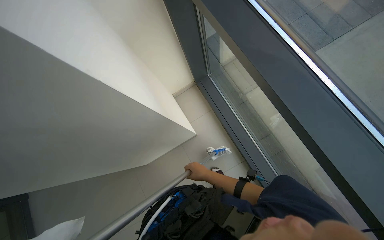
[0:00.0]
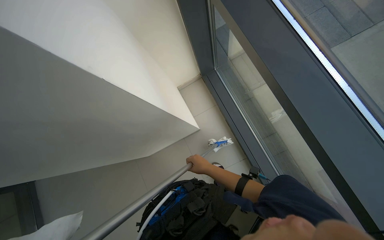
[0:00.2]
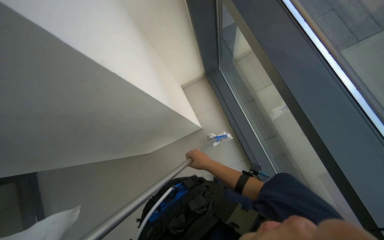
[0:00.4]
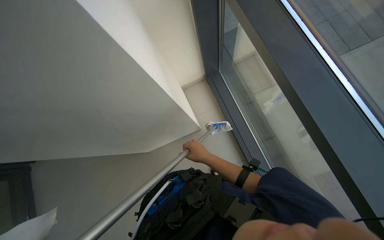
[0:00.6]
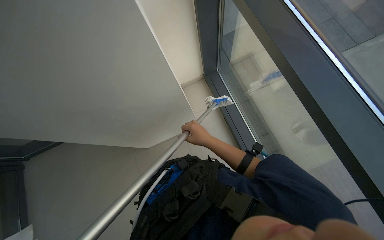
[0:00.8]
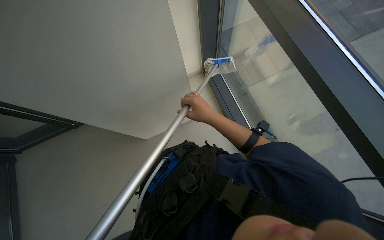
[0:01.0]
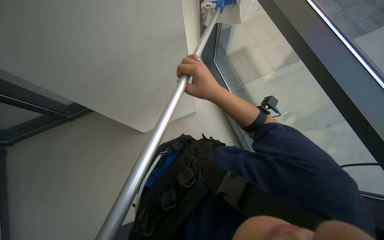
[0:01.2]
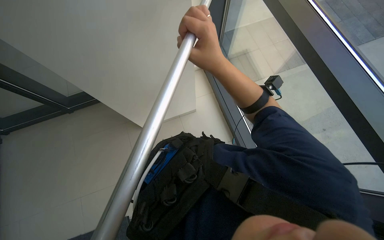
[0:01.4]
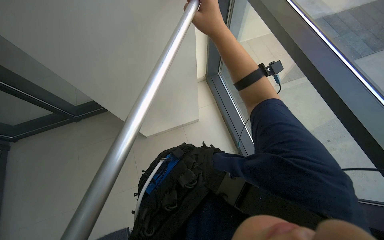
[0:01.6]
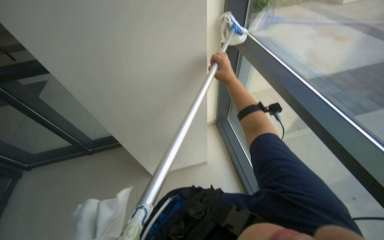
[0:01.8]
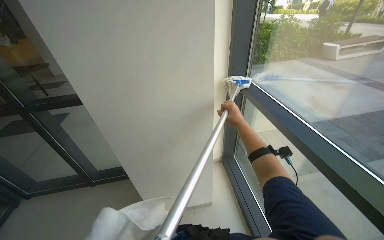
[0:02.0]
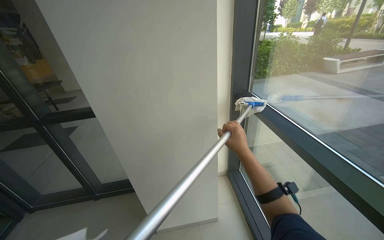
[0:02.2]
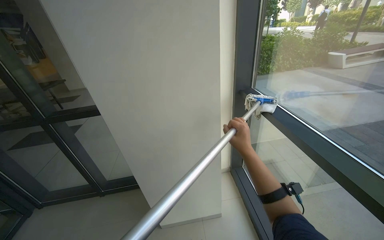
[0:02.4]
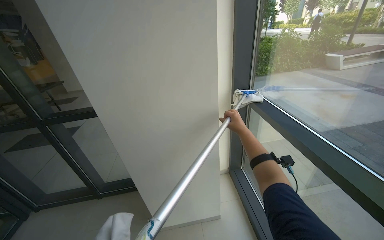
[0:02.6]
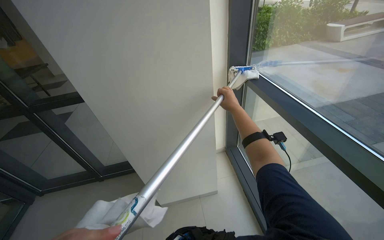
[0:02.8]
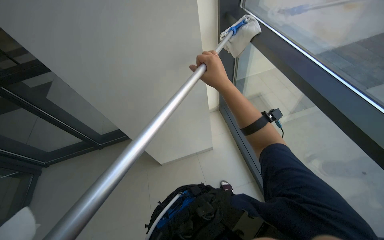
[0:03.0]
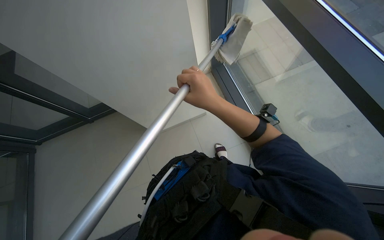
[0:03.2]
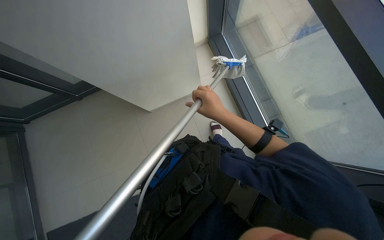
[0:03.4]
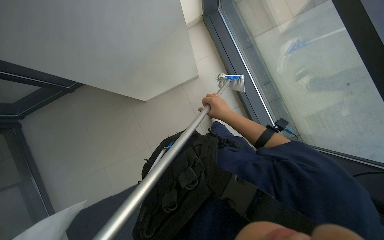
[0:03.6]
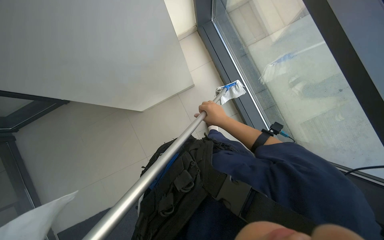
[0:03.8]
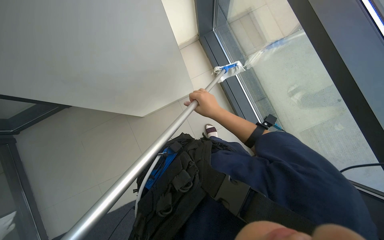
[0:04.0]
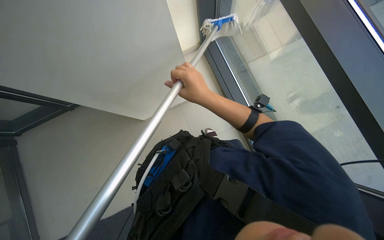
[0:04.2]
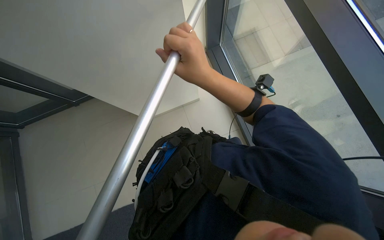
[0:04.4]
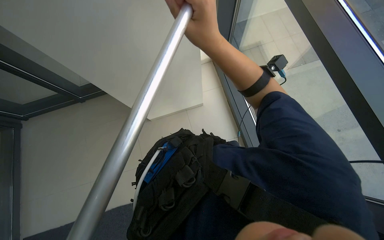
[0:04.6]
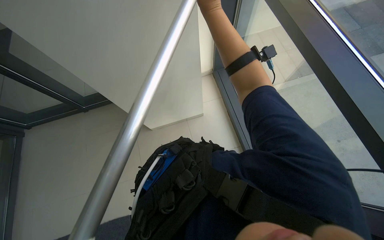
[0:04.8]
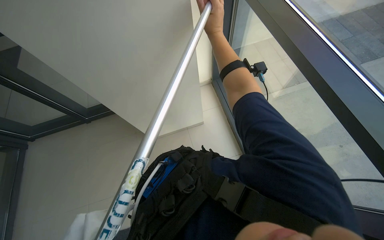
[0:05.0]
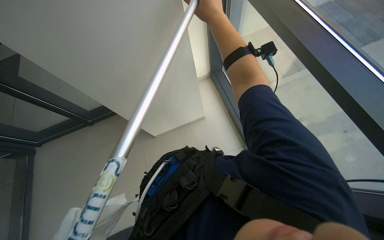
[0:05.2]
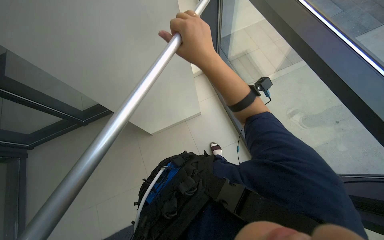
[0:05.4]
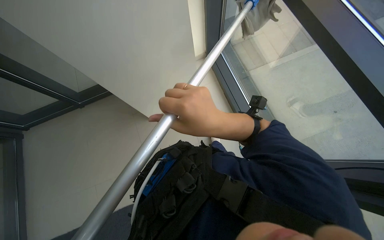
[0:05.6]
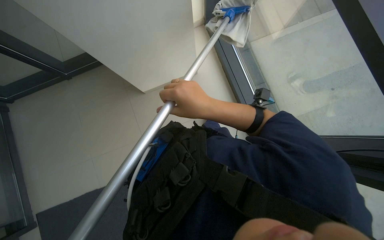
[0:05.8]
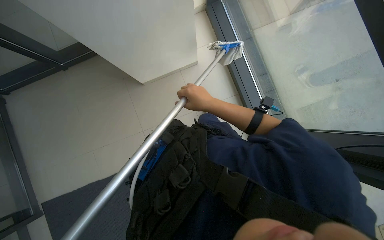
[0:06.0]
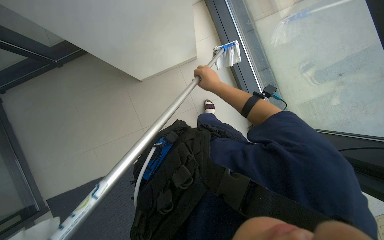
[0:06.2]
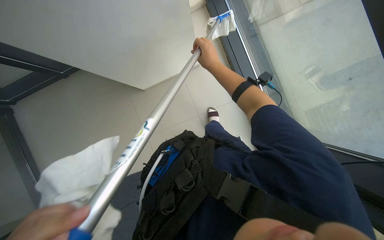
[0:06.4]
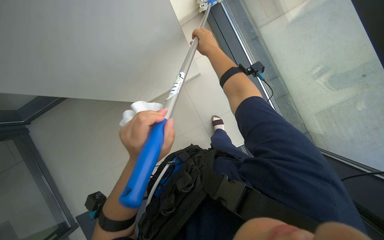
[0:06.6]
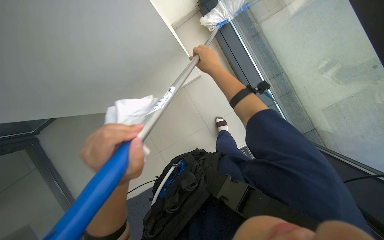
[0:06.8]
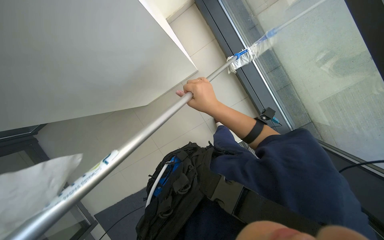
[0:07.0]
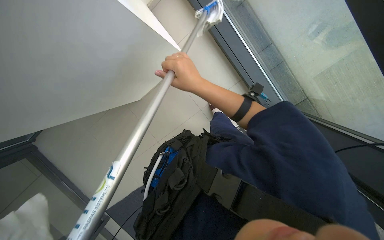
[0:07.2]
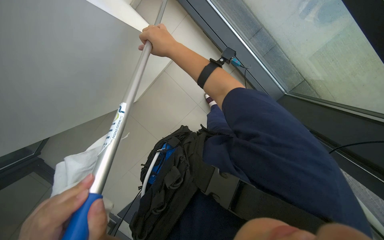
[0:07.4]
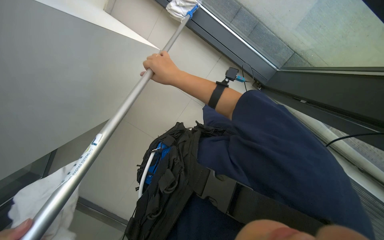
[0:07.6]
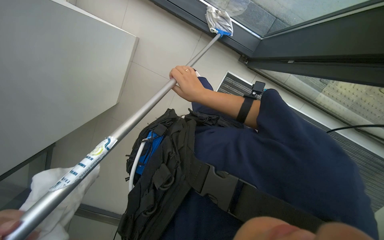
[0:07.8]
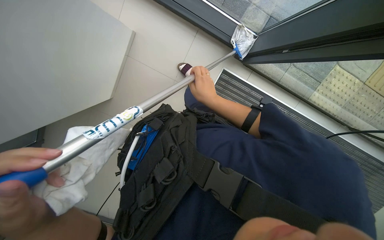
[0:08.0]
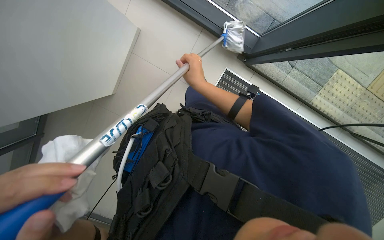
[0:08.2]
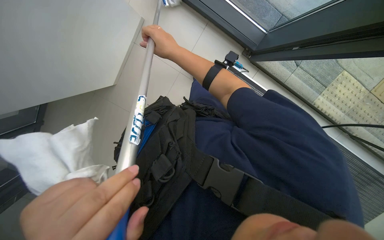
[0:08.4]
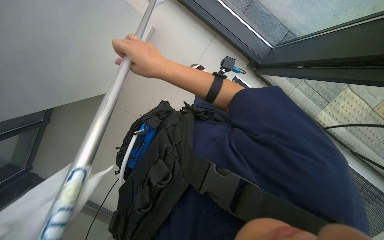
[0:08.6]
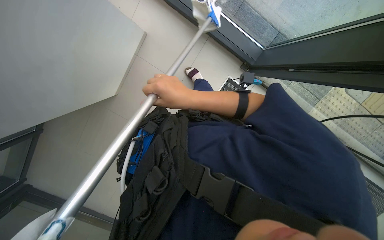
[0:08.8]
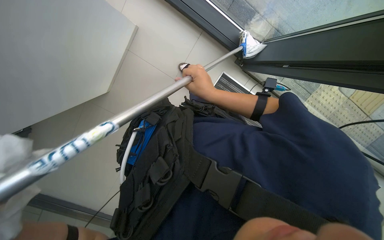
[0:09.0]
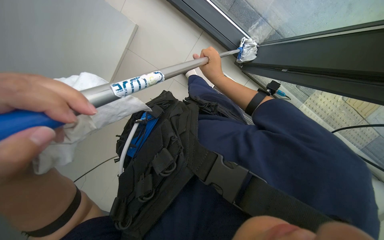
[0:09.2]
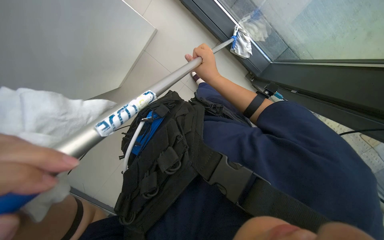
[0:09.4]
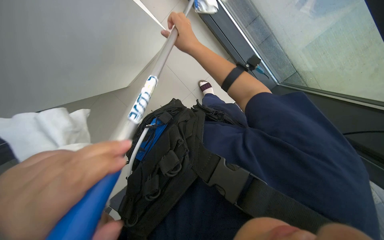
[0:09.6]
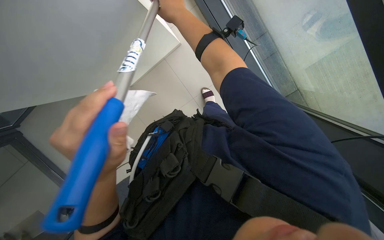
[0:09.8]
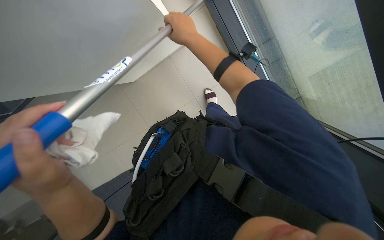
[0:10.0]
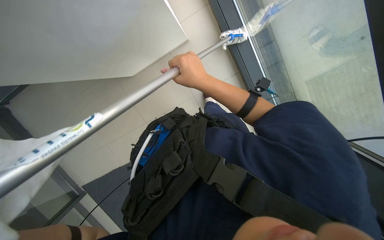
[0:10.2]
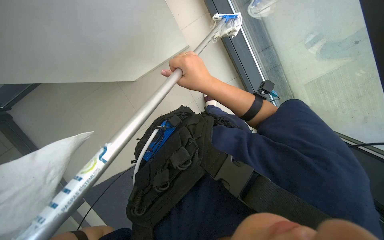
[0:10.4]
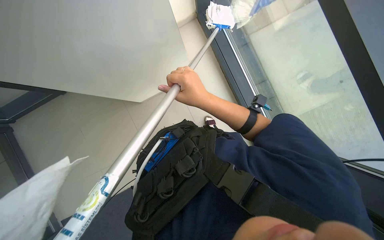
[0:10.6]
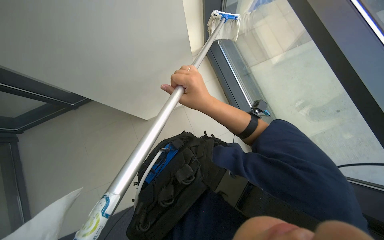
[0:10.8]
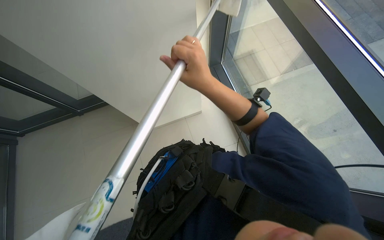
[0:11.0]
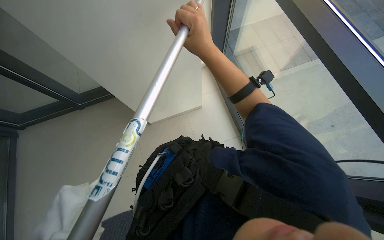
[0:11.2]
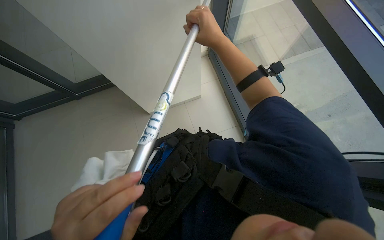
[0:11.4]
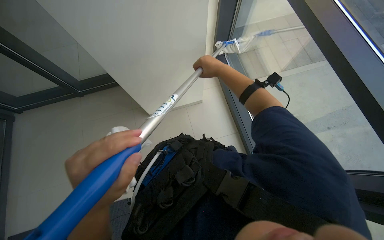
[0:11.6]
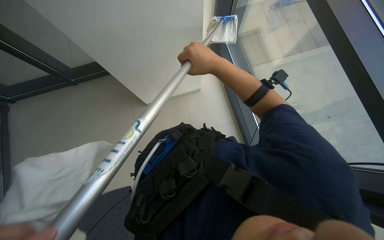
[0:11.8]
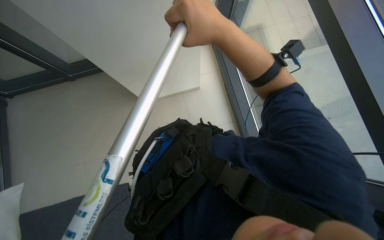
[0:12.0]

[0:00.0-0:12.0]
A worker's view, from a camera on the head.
Job: cleaning windows.
The whole recording: Cleaning glass wall with long-handled tool. The worker cleans the glass wall using a long-handled tool.
0:00.0 to 0:01.6: The right hand shifts roughly 35 cm up the picture and nearer to the camera.
0:03.0 to 0:04.4: The view tips downward by about 25 degrees.
0:04.4 to 0:06.0: The camera pitches downward, by roughly 15 degrees. The right hand heads farther from the camera, covering roughly 20 cm, and goes up the picture and returns, about 25 cm each way.
0:06.0 to 0:07.6: The scene turns approximately 30 degrees counterclockwise in the picture.
0:07.6 to 0:09.0: The right hand swings nearer and farther, about 15 cm each way, with 2 reversals.
0:09.0 to 0:10.4: The right hand heads nearer to the camera, covering approximately 15 cm, and moves some 20 cm up the picture and comes back.
0:10.4 to 0:12.0: The right hand moves up the picture and nearer to the camera, some 20 cm.

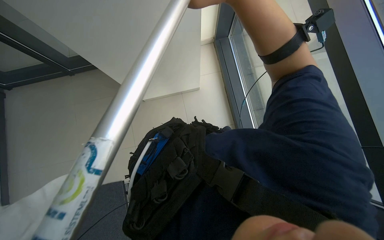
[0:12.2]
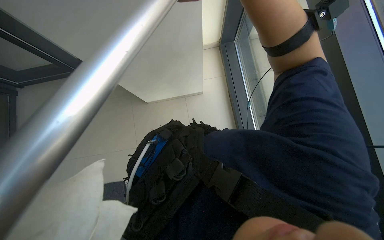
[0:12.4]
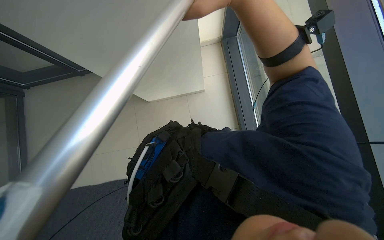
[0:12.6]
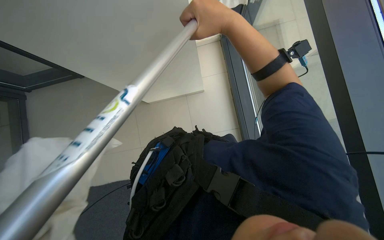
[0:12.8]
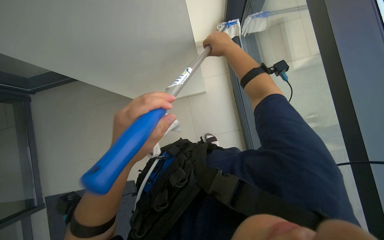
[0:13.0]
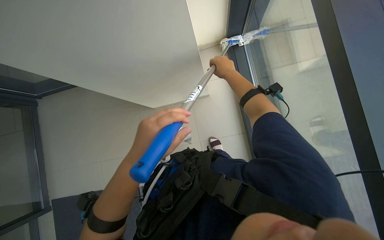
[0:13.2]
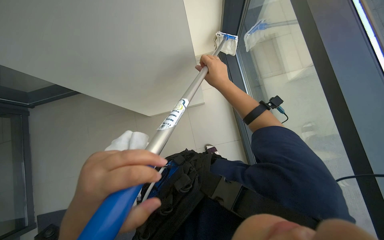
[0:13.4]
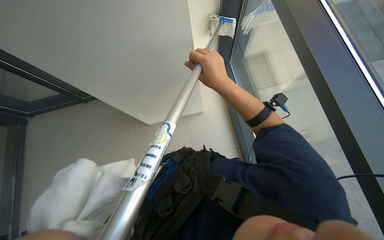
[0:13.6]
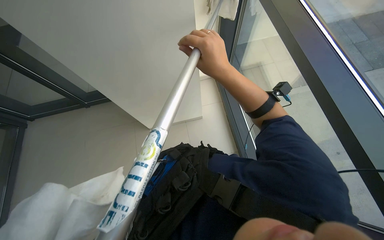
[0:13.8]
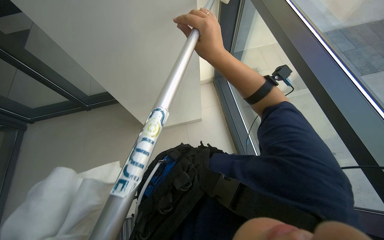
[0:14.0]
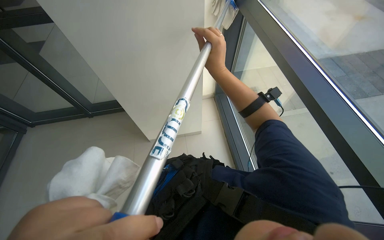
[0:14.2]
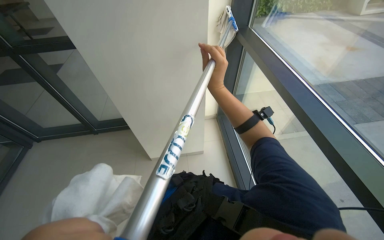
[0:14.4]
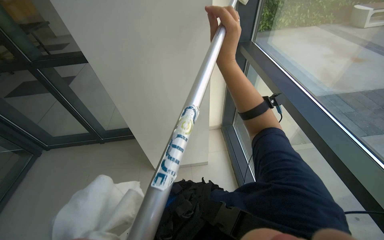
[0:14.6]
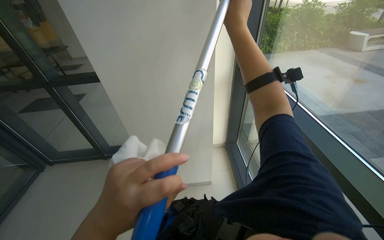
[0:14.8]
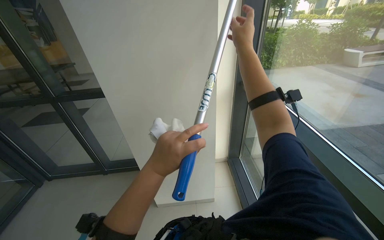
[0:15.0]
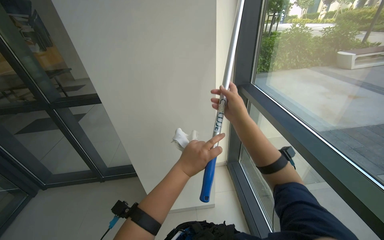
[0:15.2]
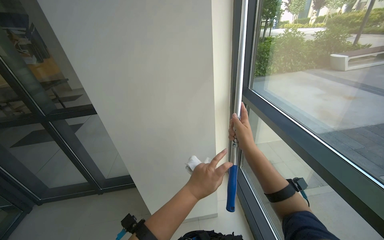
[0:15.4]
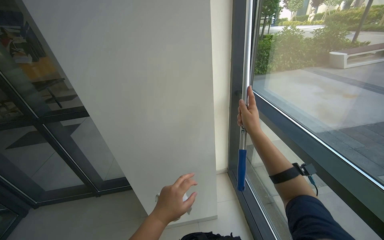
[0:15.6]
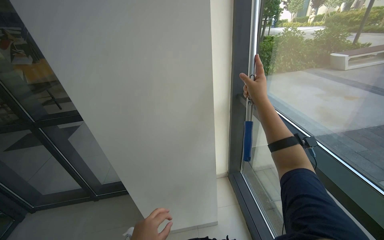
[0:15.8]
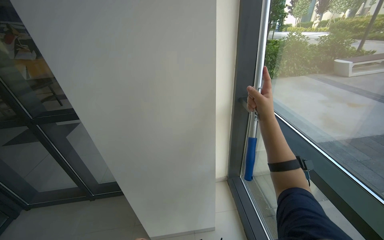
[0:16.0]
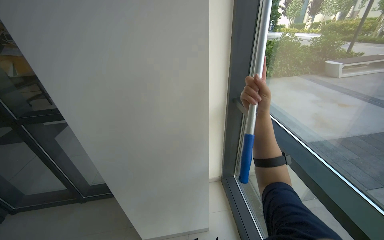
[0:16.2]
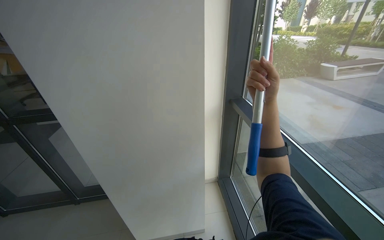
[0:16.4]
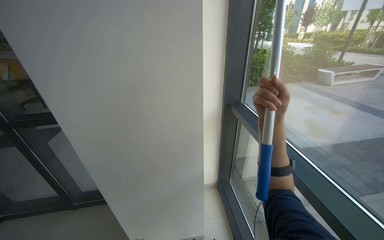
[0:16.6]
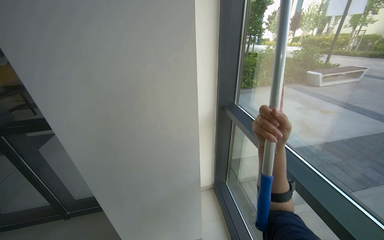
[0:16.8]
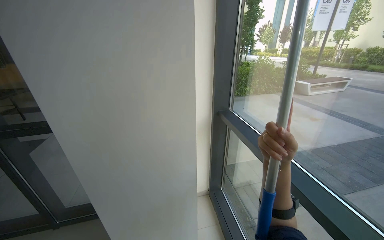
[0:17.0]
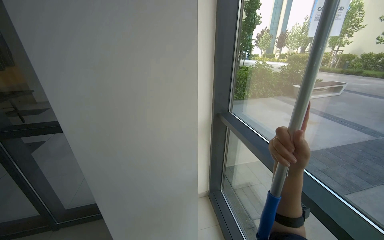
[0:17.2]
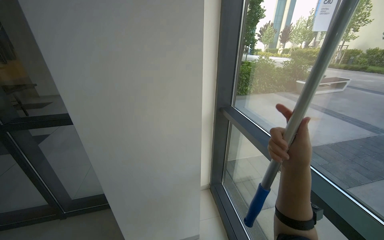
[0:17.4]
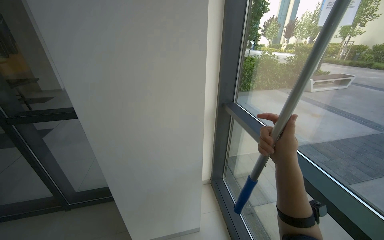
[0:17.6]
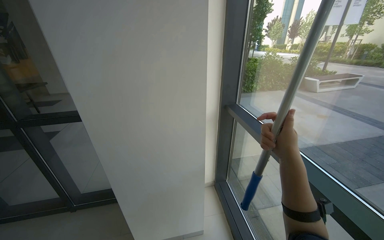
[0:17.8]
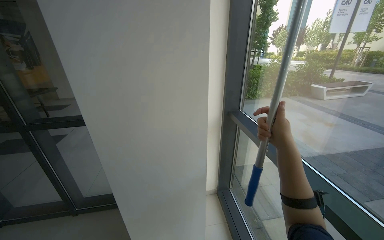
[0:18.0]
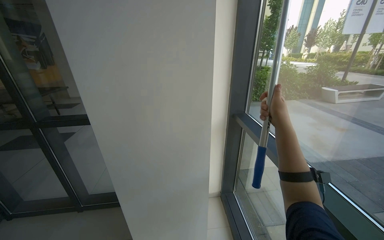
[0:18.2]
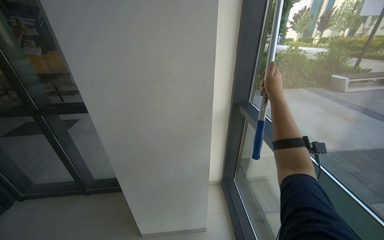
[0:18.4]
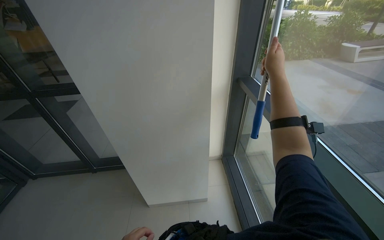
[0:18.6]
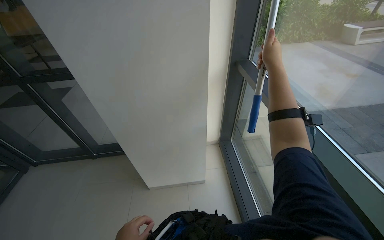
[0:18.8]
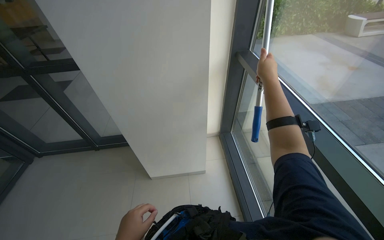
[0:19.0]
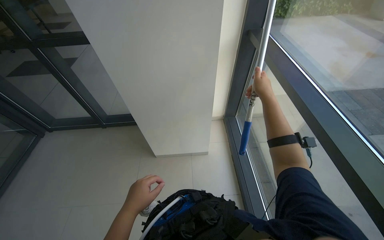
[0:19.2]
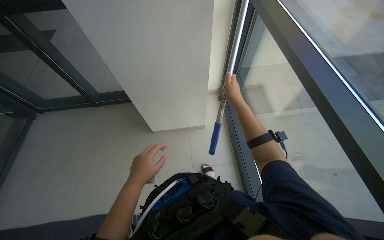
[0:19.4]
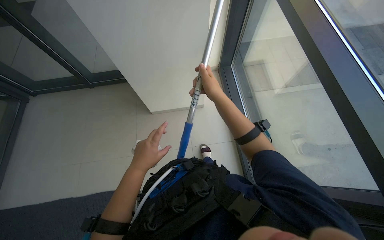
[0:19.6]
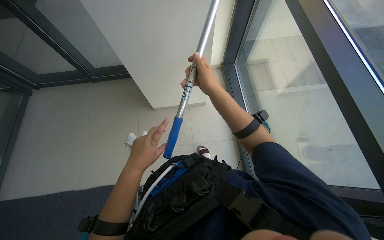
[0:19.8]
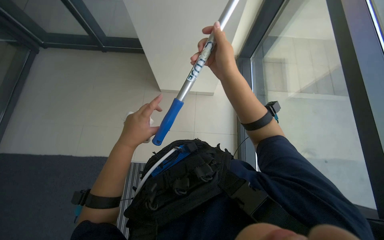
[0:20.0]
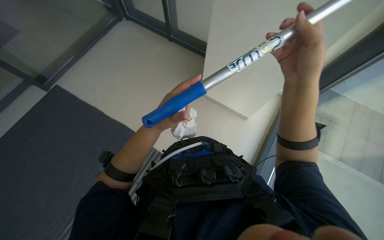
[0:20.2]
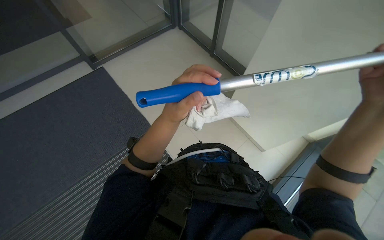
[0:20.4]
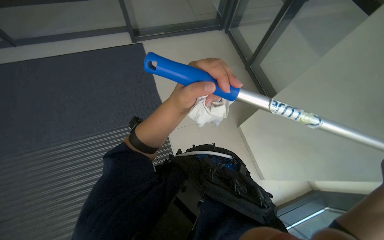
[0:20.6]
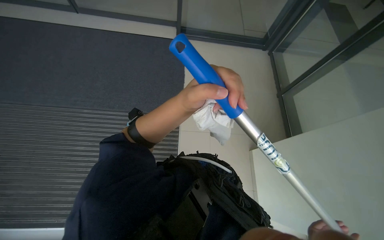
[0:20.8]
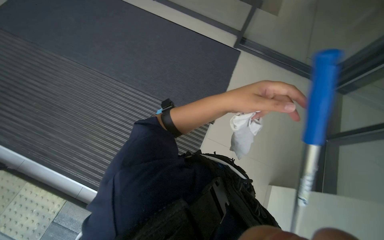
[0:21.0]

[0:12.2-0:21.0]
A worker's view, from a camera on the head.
Job: cleaning windows.
The whole recording: Cleaning glass wall with long-handled tool. The worker cleans the glass wall using a long-handled tool.
0:13.6 to 0:15.2: The view tips upward by roughly 35 degrees.
0:15.2 to 0:16.6: The right hand moves some 10 cm down the picture and comes back.
0:18.0 to 0:19.6: The camera pitches downward, by about 45 degrees.
0:19.6 to 0:21.0: The head rotates about 120 degrees to the left.
